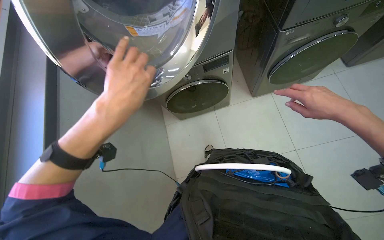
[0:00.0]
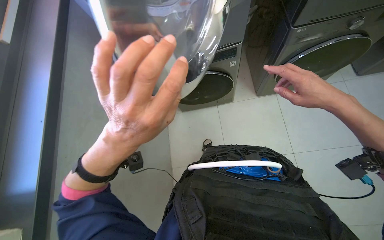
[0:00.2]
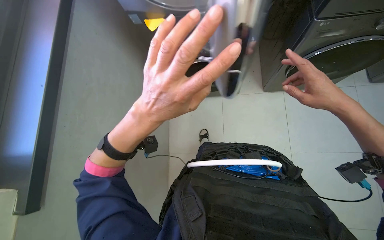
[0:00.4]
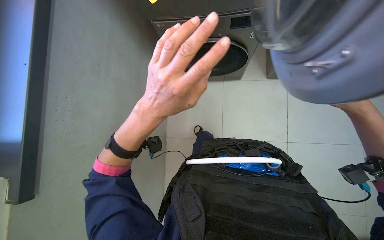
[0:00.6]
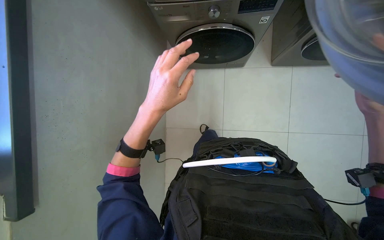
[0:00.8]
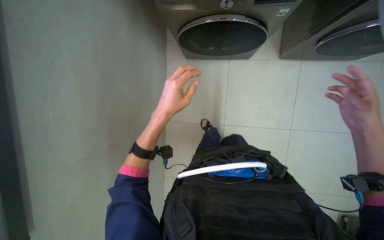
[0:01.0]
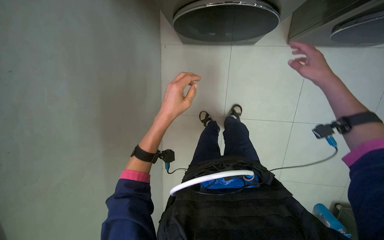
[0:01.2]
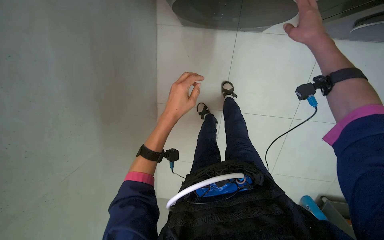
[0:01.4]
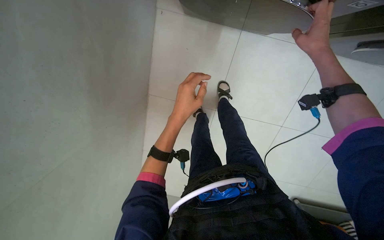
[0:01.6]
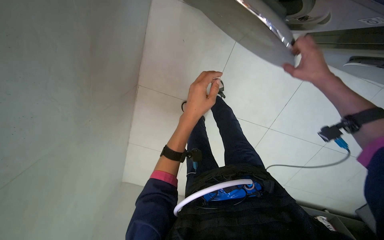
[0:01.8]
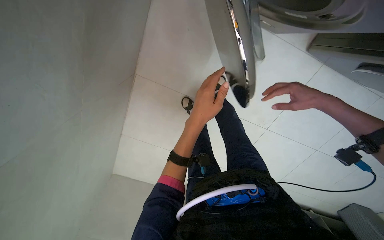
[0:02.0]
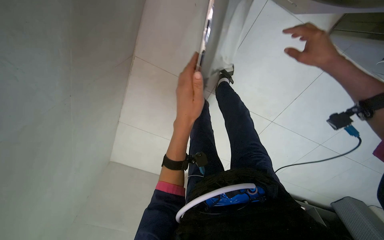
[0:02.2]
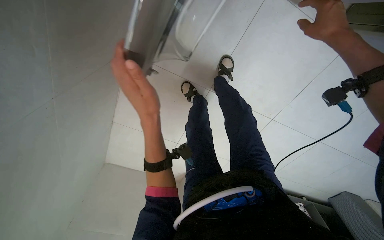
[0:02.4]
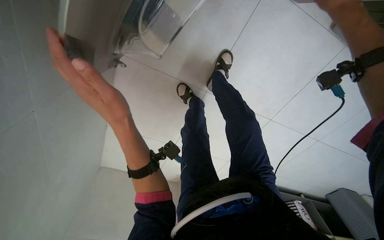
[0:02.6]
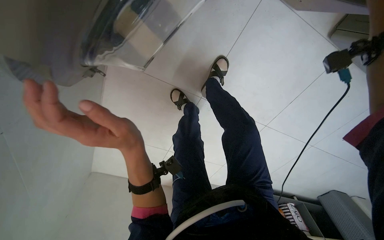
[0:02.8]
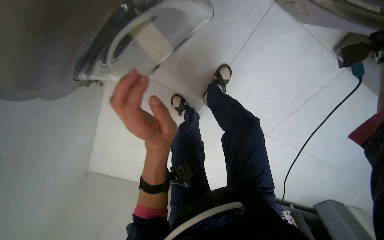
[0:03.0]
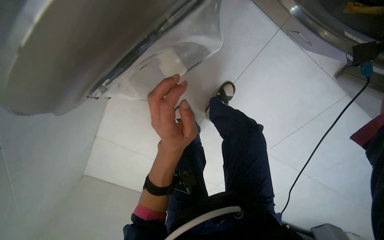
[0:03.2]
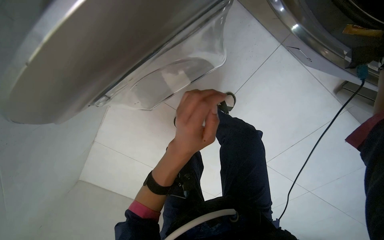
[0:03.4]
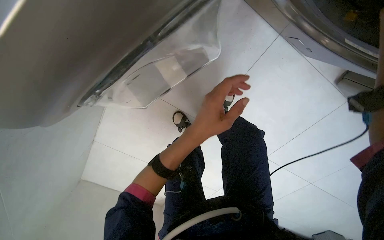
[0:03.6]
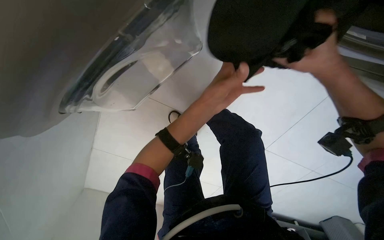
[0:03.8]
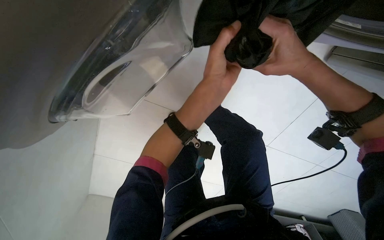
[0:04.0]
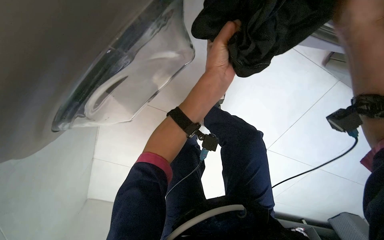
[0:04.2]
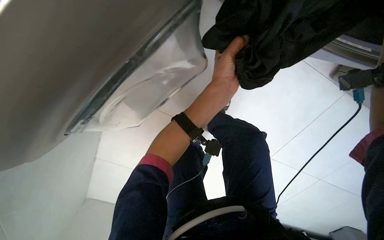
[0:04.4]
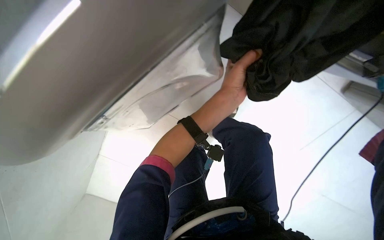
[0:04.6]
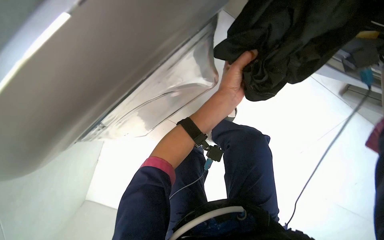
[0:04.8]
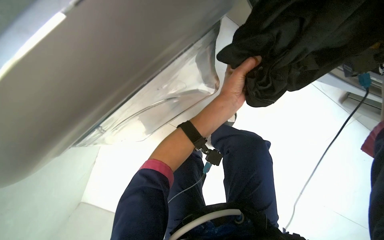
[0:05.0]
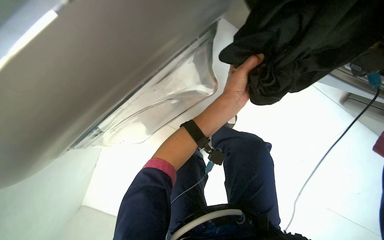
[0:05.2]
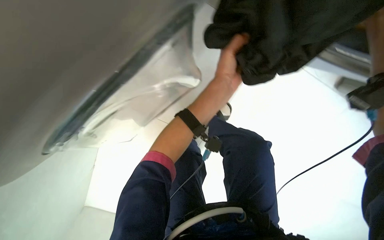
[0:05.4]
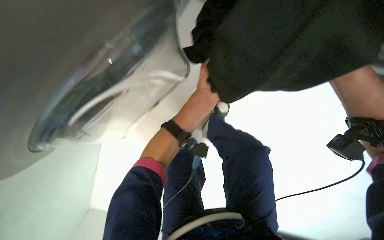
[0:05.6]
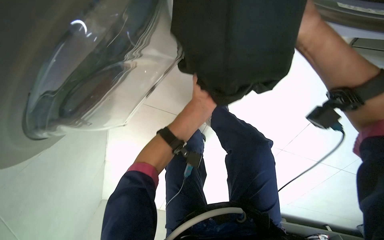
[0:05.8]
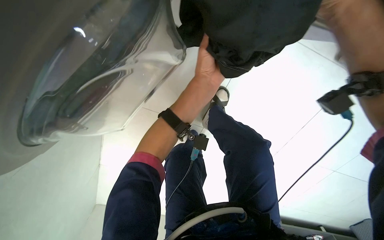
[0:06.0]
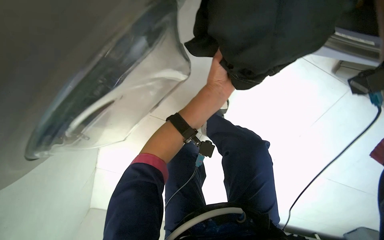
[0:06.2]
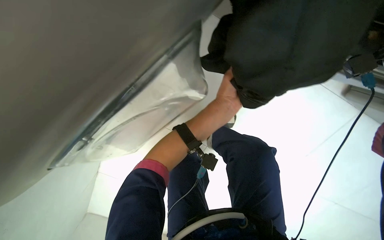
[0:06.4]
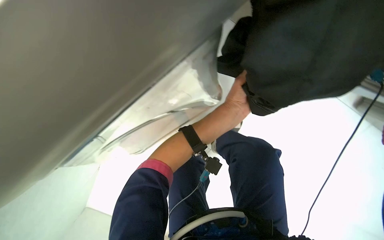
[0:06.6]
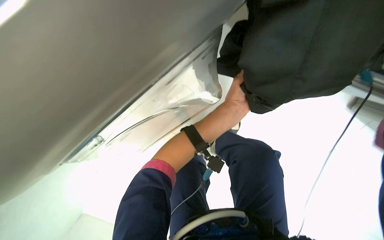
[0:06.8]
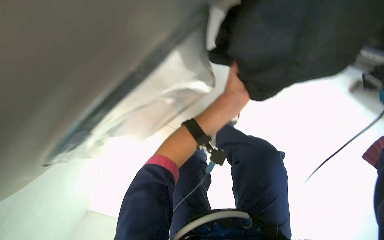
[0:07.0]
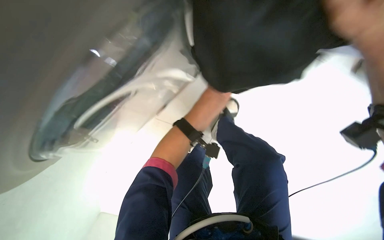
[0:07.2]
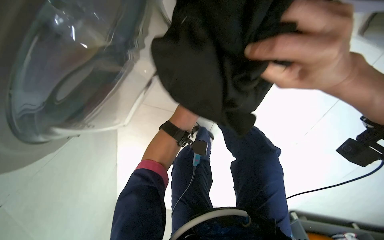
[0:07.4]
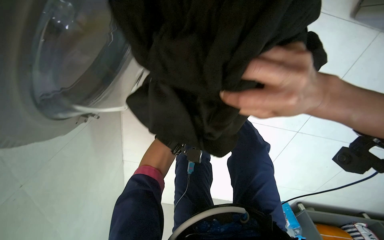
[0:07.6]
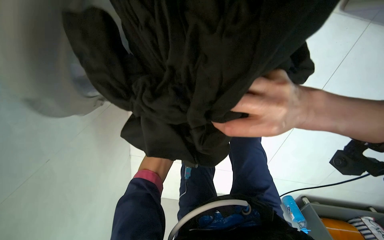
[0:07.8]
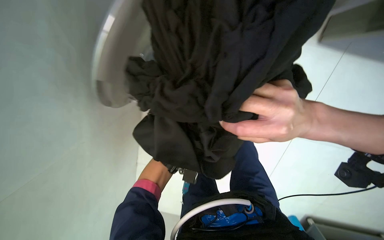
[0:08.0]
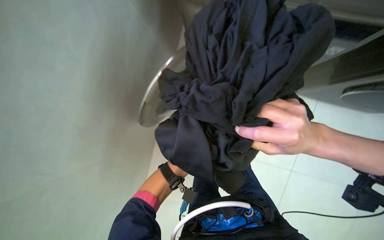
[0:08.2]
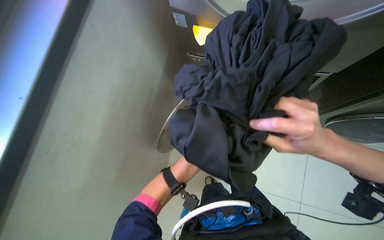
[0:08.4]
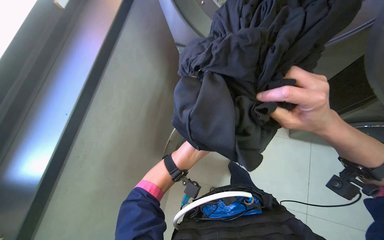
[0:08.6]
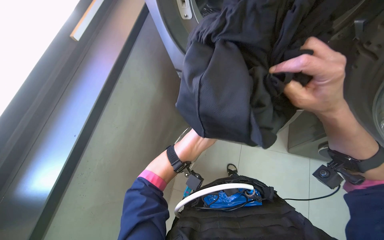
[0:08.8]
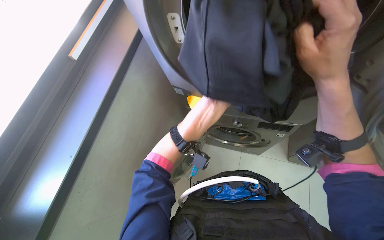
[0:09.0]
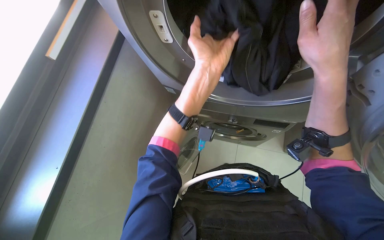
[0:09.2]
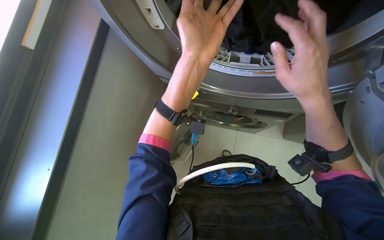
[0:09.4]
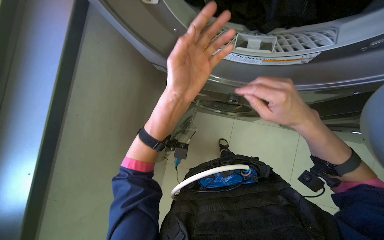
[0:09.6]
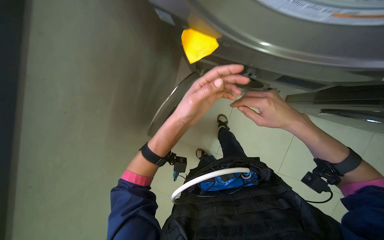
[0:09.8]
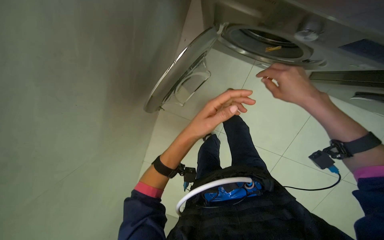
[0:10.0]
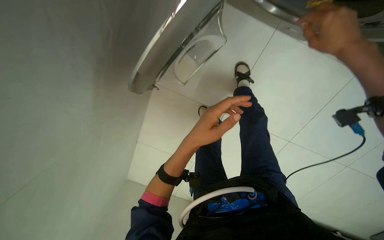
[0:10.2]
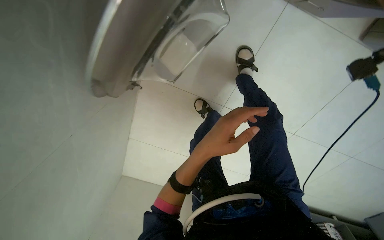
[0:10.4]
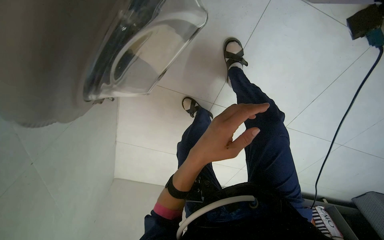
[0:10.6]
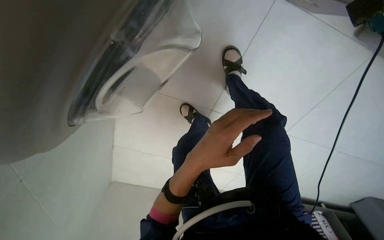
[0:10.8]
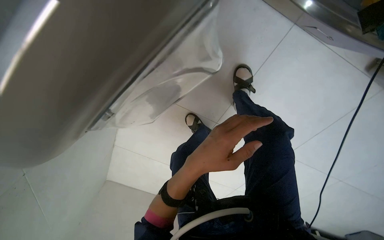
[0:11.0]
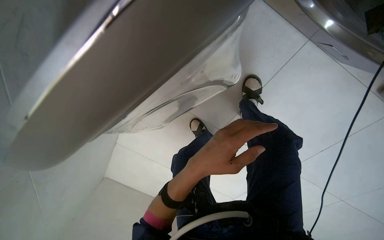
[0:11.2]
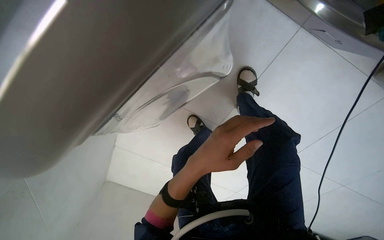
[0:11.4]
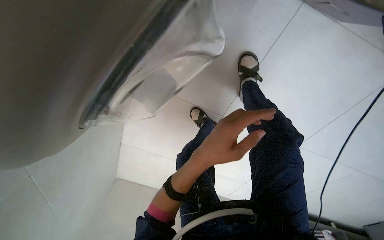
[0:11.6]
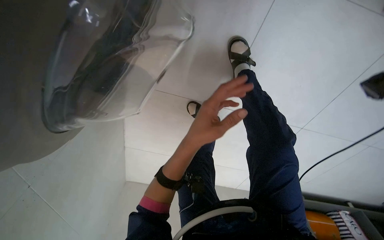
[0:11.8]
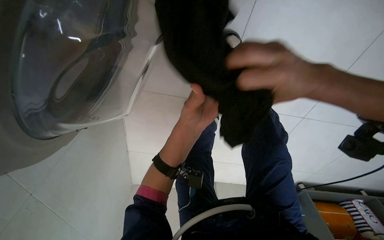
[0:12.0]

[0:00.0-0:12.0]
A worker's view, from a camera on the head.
Job: managing laundry.
The whole recording: Operating washing machines. The worker removes sticky notes, unloads, and loads garments into washing machines.
0:00.0 to 0:01.6: The camera pitches downward, by some 20 degrees. The left hand travels farther from the camera by some 15 cm.
0:01.6 to 0:03.0: The left hand moves down the picture, approximately 15 cm, and reaches about 15 cm to the left, then returns.
0:03.0 to 0:04.4: The left hand shifts about 20 cm up the picture and to the right.
0:06.0 to 0:07.6: The left hand moves down the picture, roughly 15 cm.
0:07.6 to 0:09.0: The wearer looks about 20 degrees further upward.
0:09.0 to 0:10.4: The left hand reaches about 10 cm up the picture, then returns.

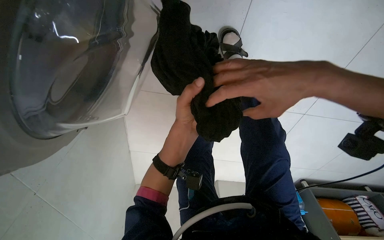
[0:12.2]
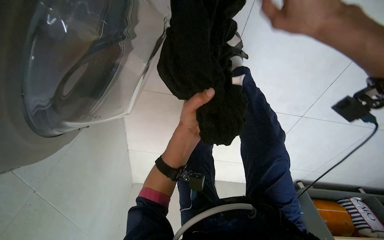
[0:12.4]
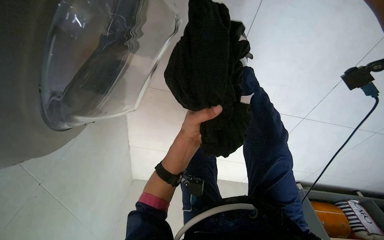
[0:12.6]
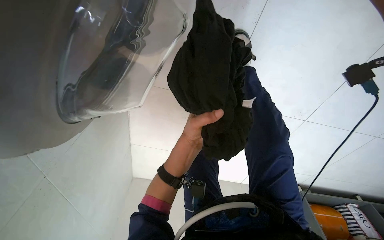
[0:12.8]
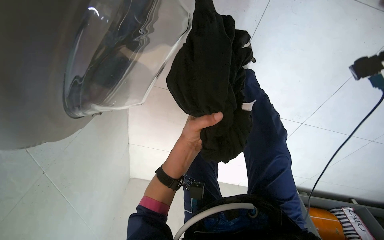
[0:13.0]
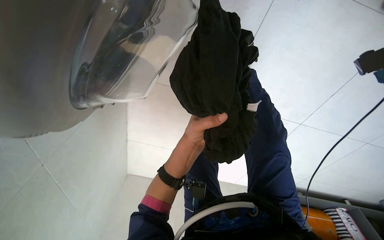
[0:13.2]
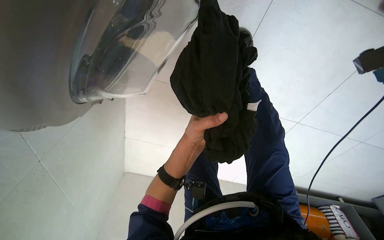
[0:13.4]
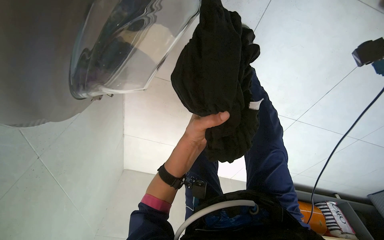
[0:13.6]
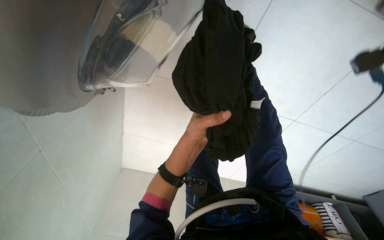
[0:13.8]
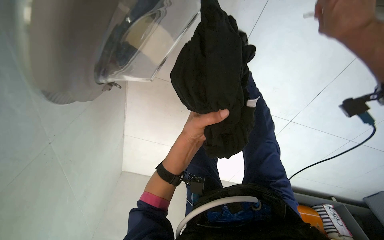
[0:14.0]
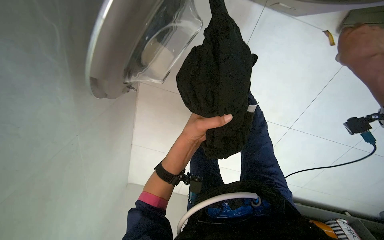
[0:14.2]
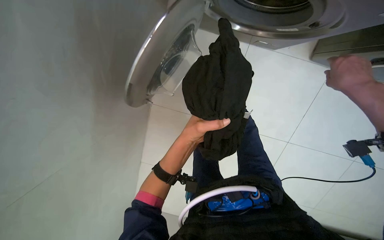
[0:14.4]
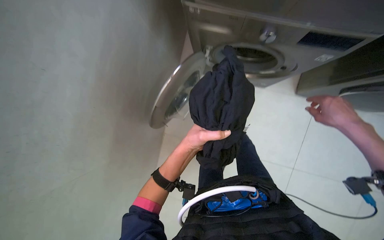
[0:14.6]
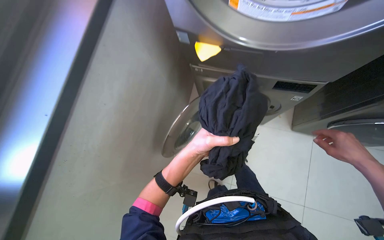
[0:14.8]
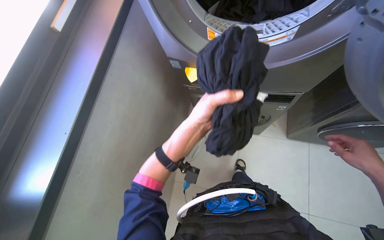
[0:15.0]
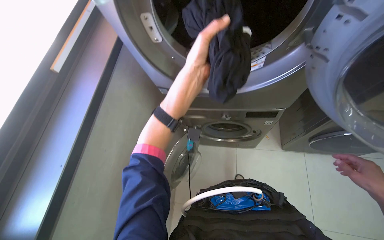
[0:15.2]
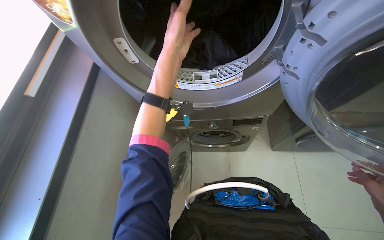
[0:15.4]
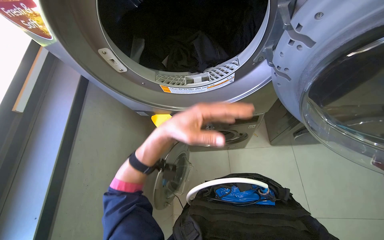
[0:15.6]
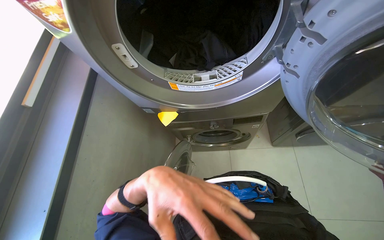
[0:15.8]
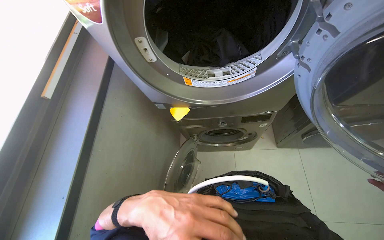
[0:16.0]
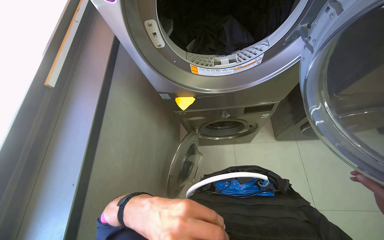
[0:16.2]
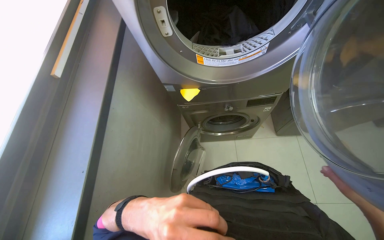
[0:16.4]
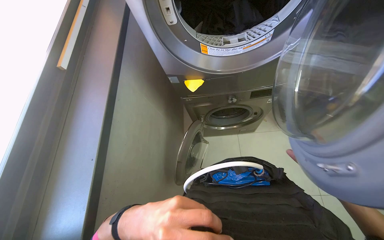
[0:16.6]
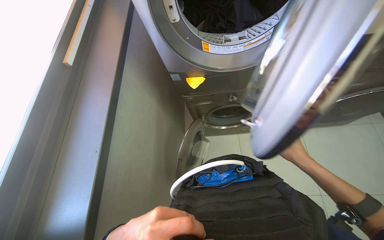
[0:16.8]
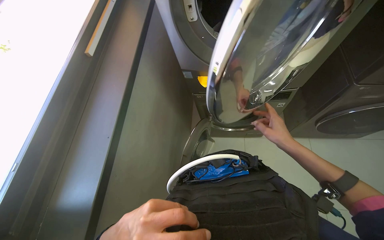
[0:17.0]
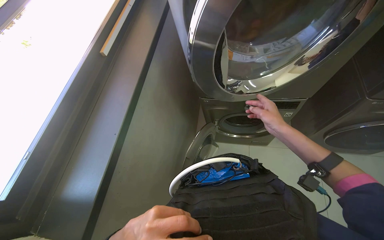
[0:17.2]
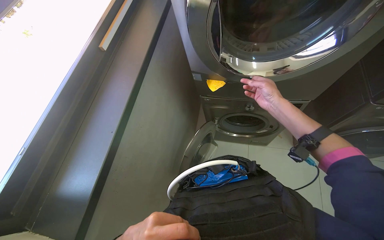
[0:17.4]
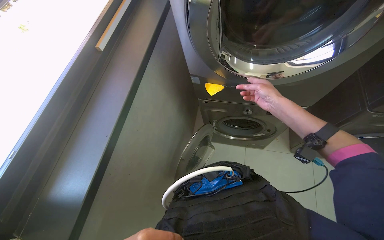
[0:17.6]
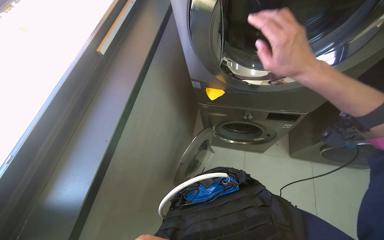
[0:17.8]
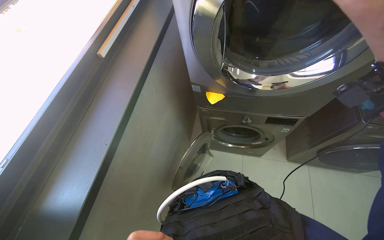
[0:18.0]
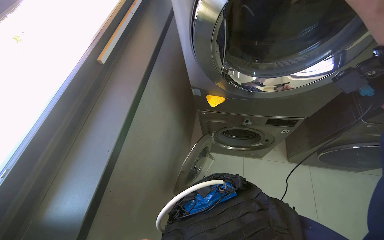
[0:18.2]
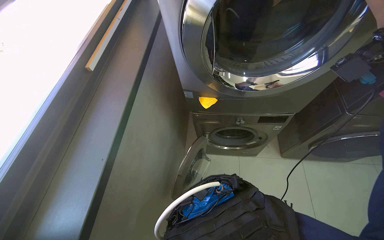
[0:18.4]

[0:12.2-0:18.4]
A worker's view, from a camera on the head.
Job: managing laundry.
The whole recording: Operating washing machines. The worker removes sticky notes, unloads, and loads garments into washing machines.
0:13.8 to 0:15.4: The view tilts roughly 30 degrees upward.

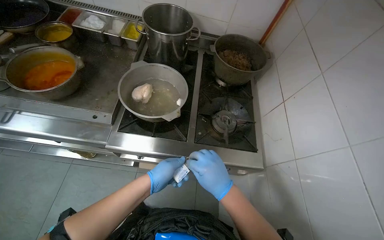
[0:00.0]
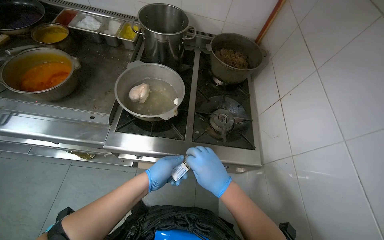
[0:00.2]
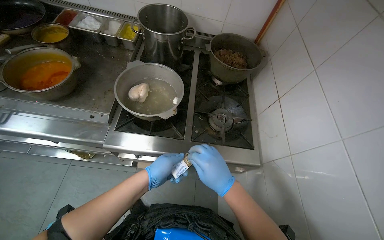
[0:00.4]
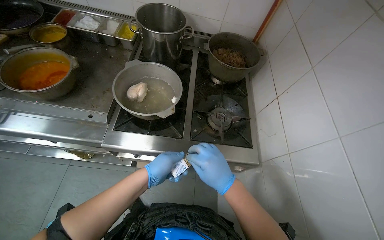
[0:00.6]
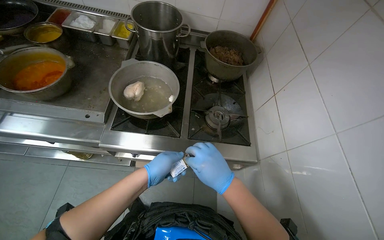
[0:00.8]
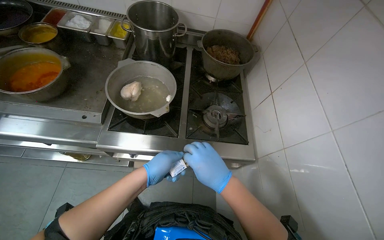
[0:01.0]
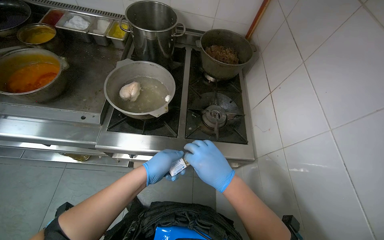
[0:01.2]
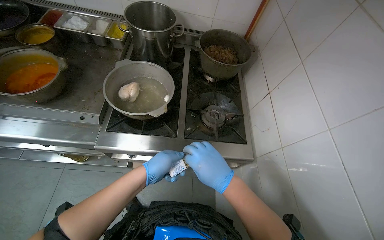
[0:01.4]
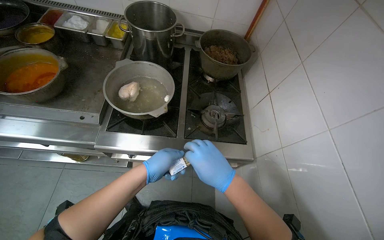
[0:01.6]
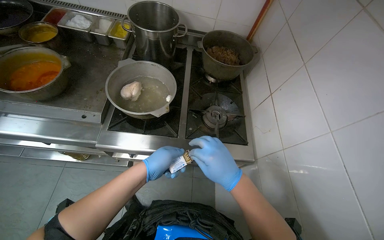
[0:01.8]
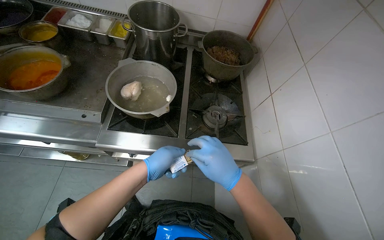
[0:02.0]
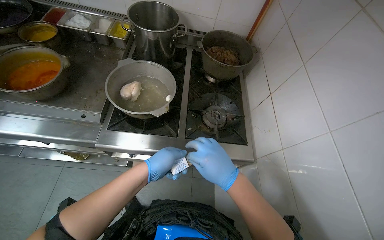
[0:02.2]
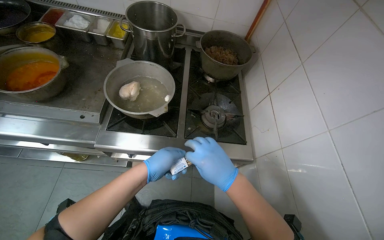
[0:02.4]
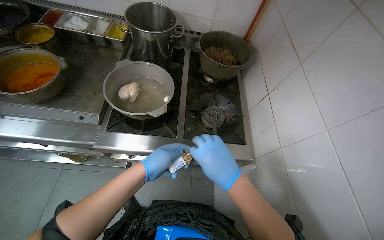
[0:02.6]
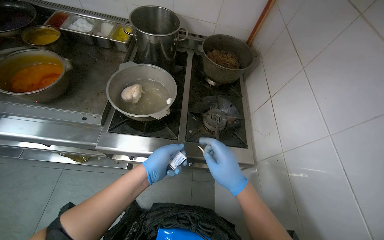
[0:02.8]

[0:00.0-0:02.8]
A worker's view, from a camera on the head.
Job: preparing food.
The whole recording: Lighting gas burner. The worker uses a match to light a gas burner on the stove.
0:00.0 to 0:02.8: The hands make small movements and keep their place.
